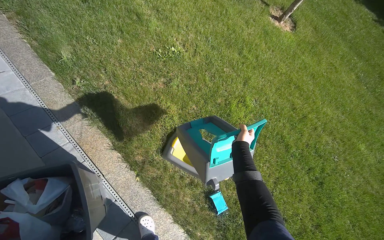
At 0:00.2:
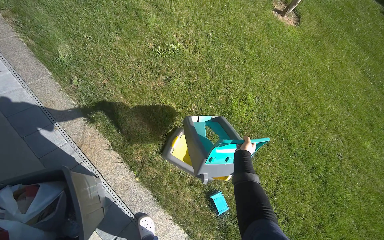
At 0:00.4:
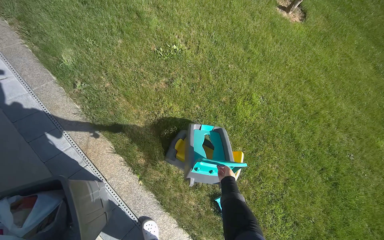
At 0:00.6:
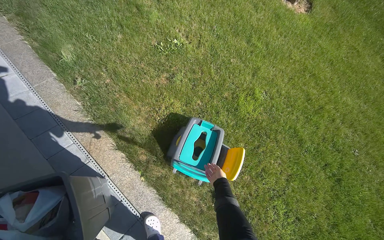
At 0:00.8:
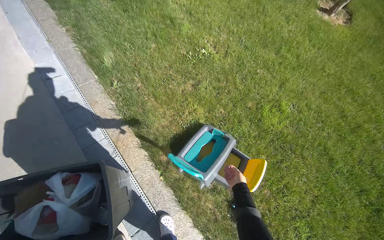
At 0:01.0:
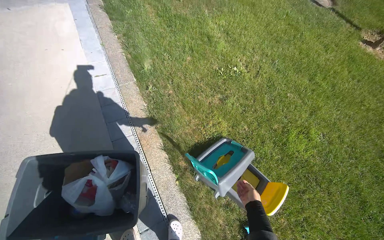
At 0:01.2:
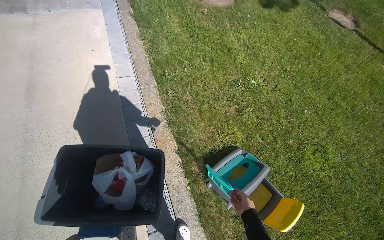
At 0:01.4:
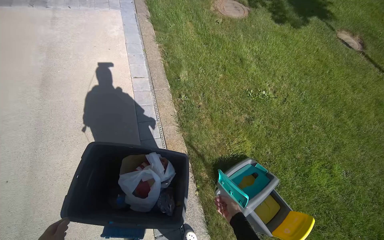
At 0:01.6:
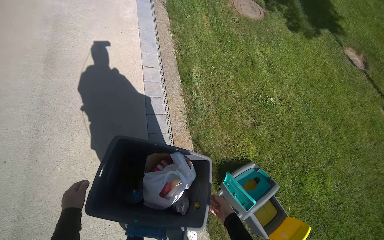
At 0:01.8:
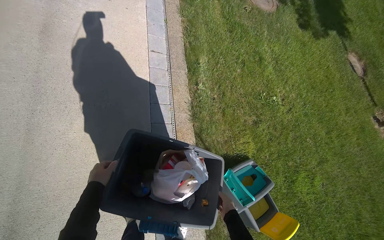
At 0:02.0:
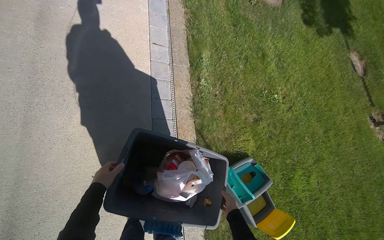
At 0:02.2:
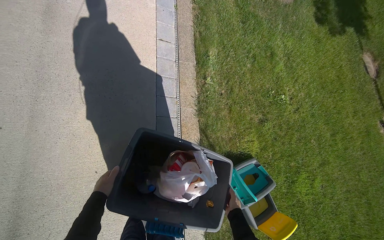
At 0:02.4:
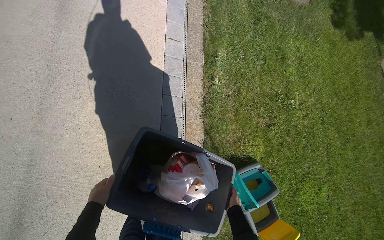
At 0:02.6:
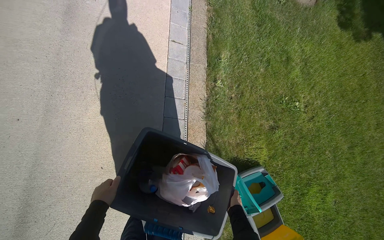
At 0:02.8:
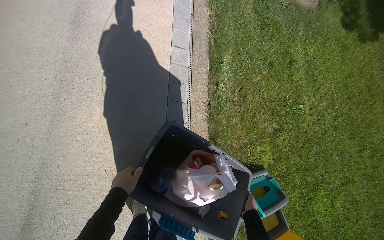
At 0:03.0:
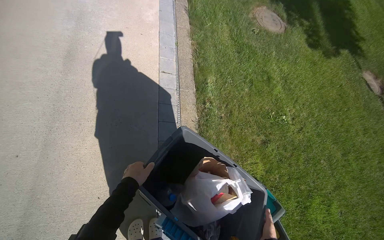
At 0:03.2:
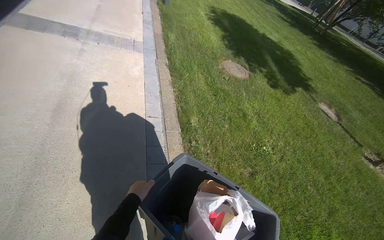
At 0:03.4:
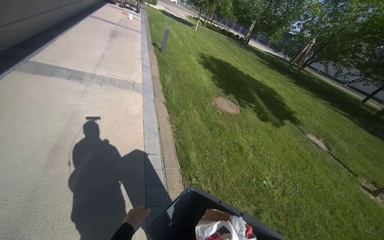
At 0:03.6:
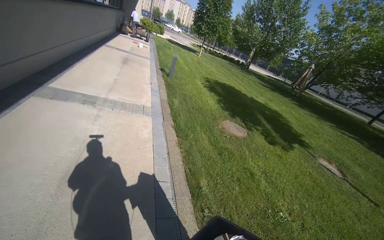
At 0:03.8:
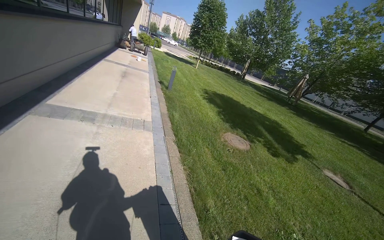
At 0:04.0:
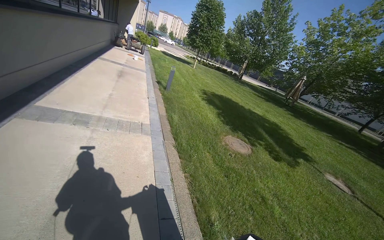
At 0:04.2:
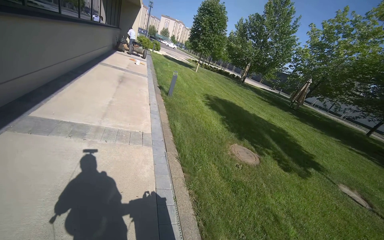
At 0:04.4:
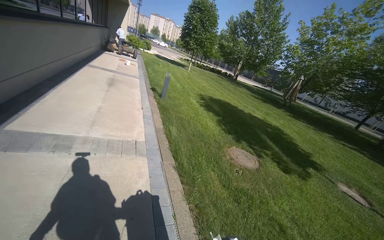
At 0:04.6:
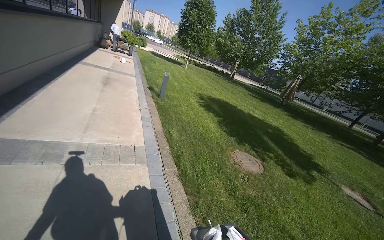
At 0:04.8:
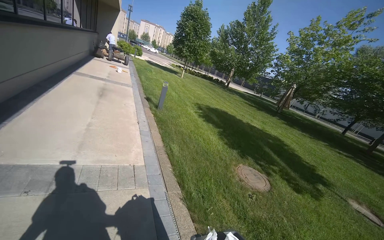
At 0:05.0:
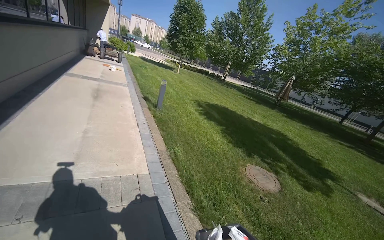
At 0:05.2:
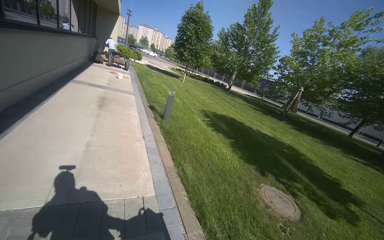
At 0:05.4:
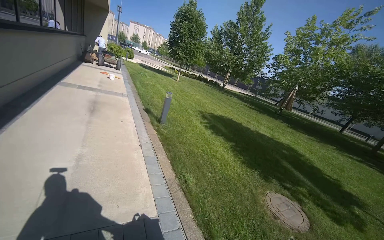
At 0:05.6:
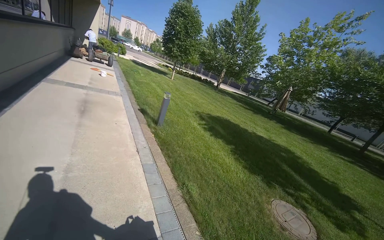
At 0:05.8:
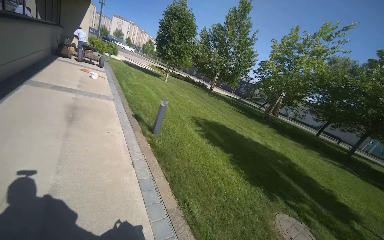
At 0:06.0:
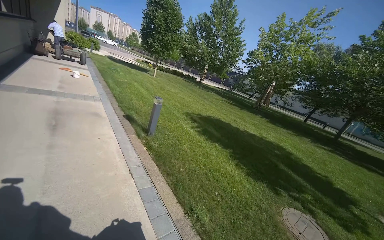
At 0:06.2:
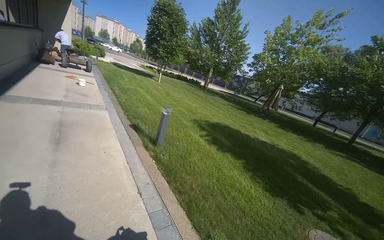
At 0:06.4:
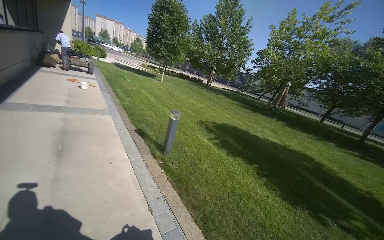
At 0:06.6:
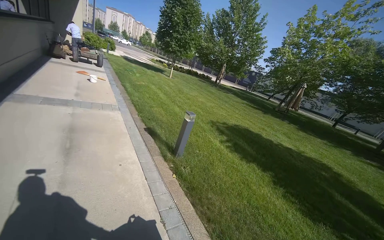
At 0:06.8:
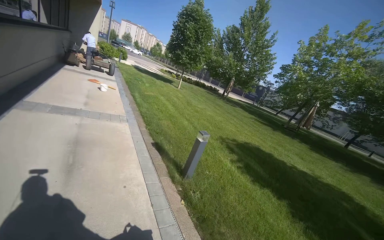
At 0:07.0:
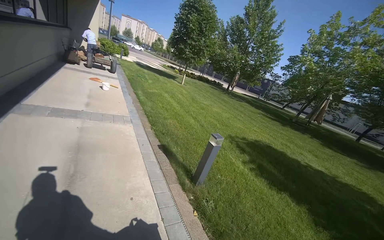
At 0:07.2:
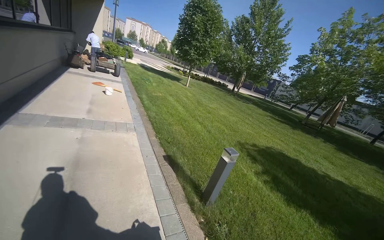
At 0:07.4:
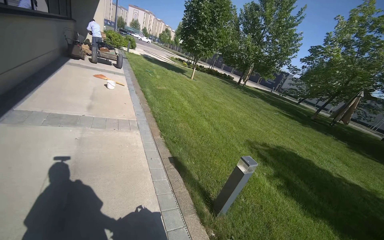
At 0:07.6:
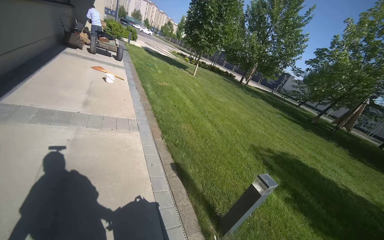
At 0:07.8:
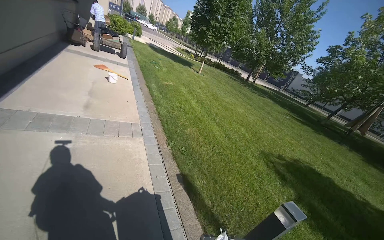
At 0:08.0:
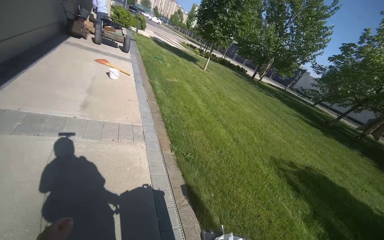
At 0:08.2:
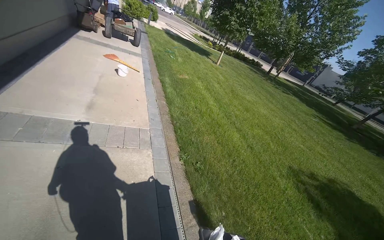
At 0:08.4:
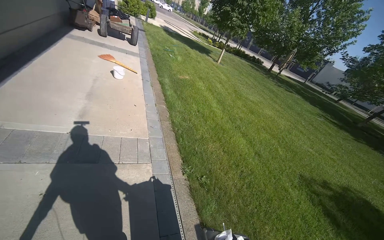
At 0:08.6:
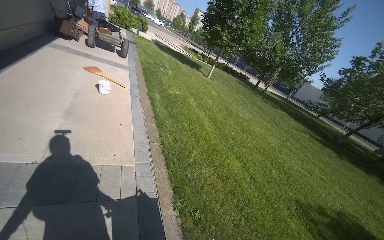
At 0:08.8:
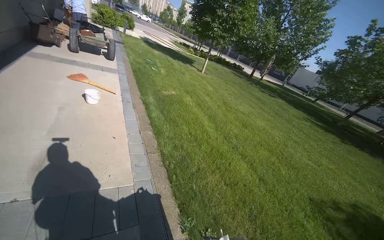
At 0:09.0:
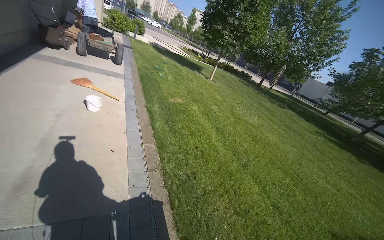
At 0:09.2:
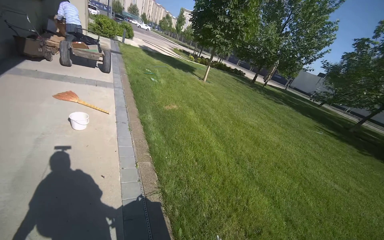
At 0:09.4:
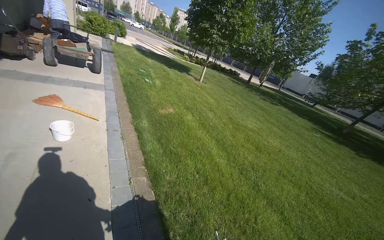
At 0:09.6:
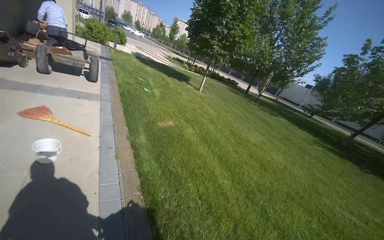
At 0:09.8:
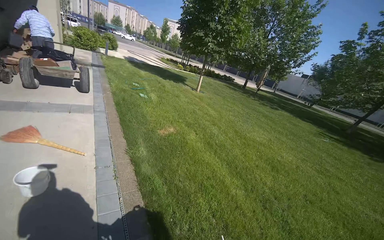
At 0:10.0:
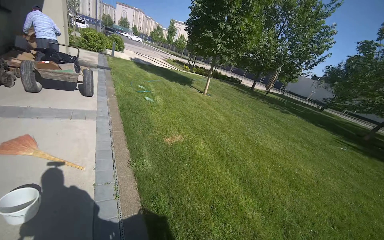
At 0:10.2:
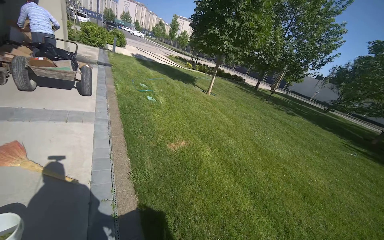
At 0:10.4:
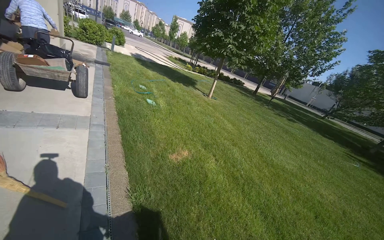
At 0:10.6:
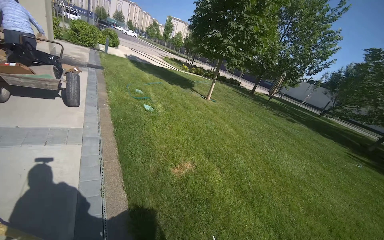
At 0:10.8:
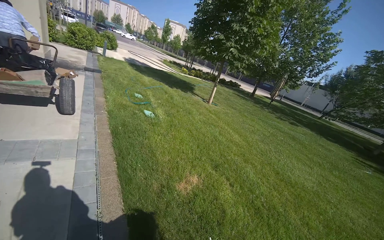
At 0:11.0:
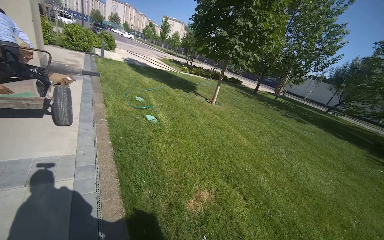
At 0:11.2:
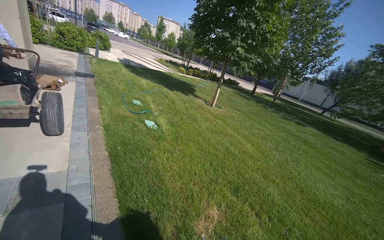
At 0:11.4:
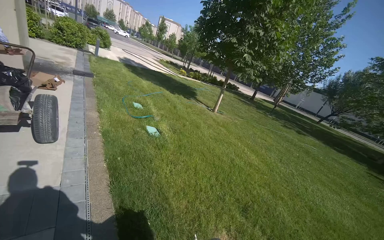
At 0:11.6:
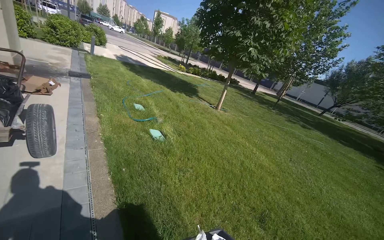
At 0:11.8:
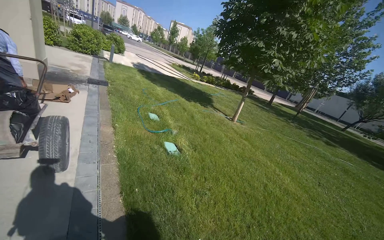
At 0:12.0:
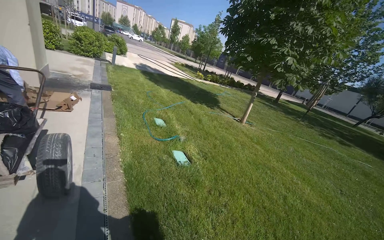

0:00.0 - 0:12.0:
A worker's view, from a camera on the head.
Job: managing trash.
The whole recording: Transporting recycling bin. The worker pushes a recycling bin along the sidewalk.
0:00.0 - 0:01.6: The camera travels approximately 50 cm. The head rotates about 35 degrees to the left.
0:03.0 - 0:04.4: The camera is carried about 90 cm. The view tips upward by some 40 degrees.
0:04.4 - 0:06.0: The camera travels approximately 2 m. The camera is aimed approximately 15 degrees further to the right.
0:06.0 - 0:07.6: The wearer moves some 2 m.
0:07.6 - 0:09.0: The camera travels roughly 2 m.
0:09.0 - 0:10.4: The camera travels about 2 m.
0:10.4 - 0:12.0: The camera is carried about 2 m.

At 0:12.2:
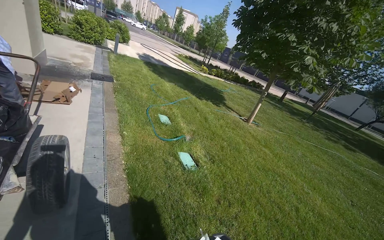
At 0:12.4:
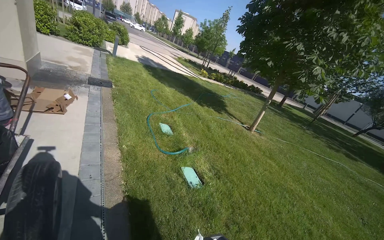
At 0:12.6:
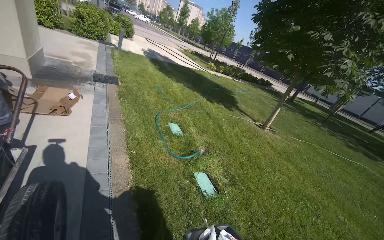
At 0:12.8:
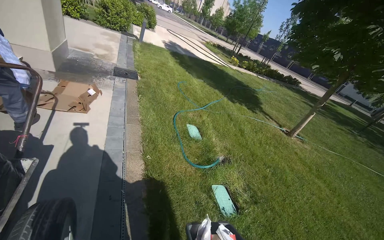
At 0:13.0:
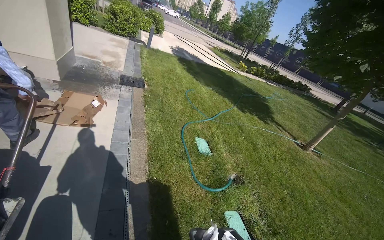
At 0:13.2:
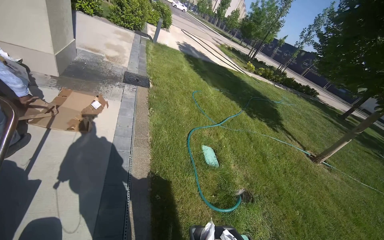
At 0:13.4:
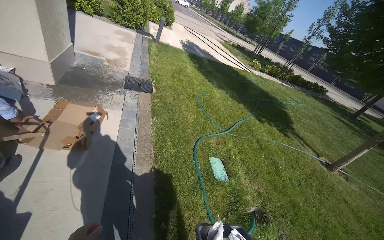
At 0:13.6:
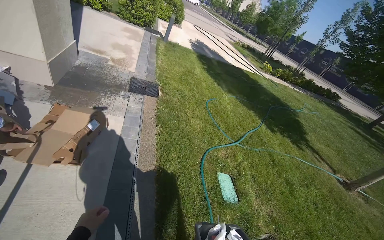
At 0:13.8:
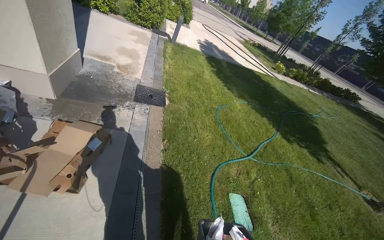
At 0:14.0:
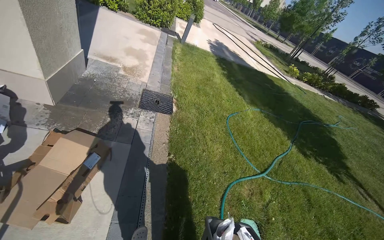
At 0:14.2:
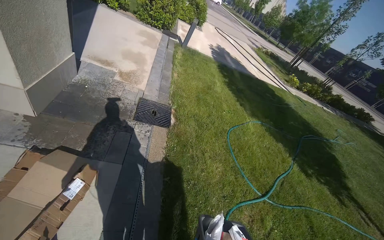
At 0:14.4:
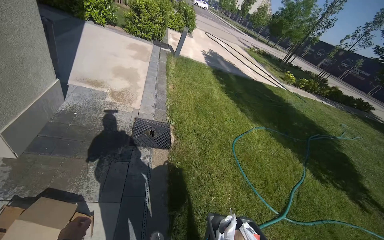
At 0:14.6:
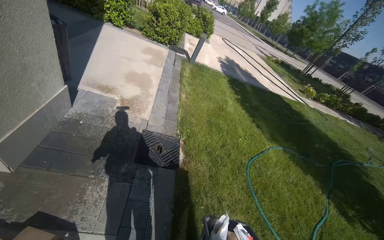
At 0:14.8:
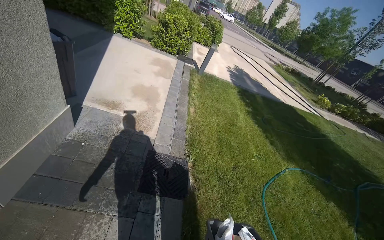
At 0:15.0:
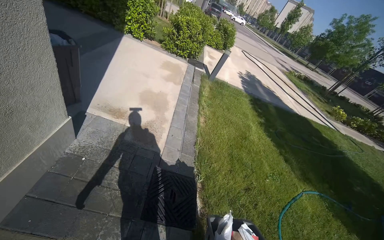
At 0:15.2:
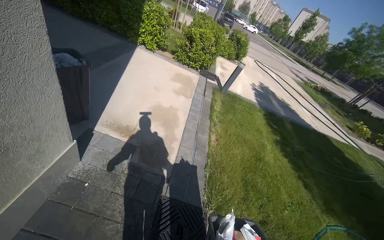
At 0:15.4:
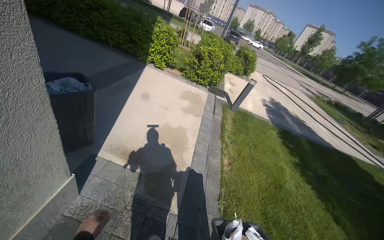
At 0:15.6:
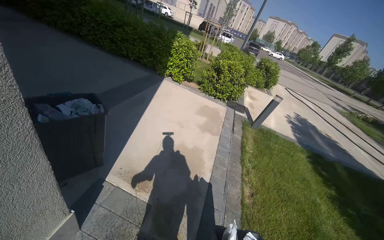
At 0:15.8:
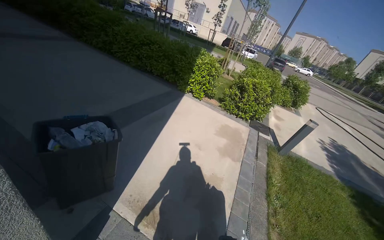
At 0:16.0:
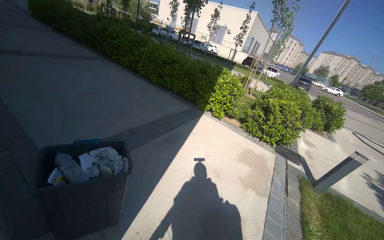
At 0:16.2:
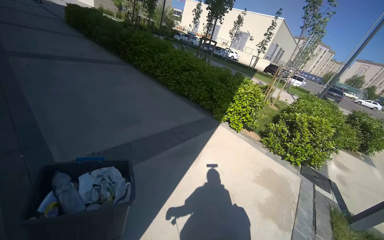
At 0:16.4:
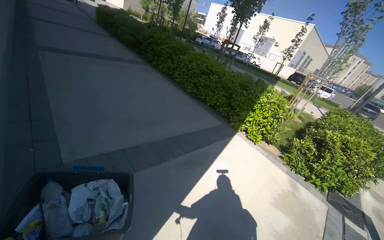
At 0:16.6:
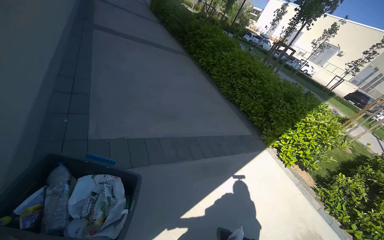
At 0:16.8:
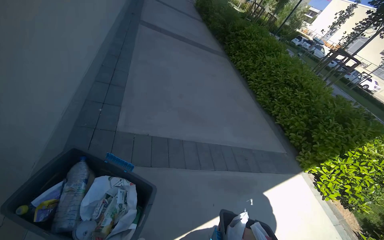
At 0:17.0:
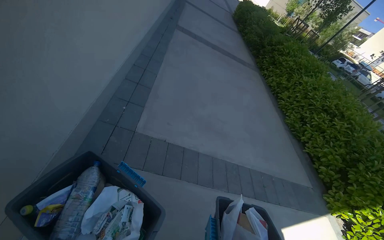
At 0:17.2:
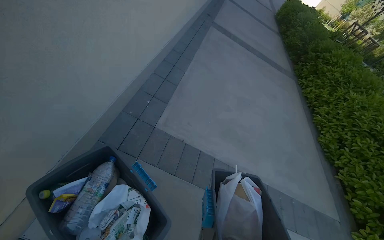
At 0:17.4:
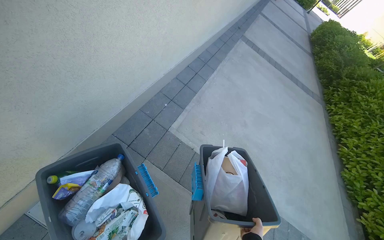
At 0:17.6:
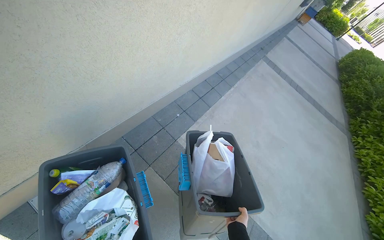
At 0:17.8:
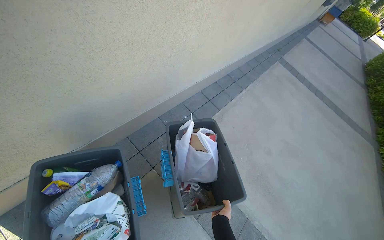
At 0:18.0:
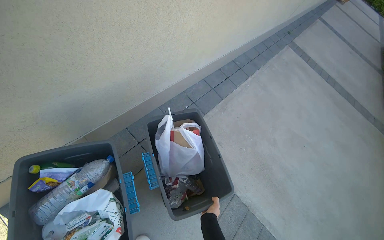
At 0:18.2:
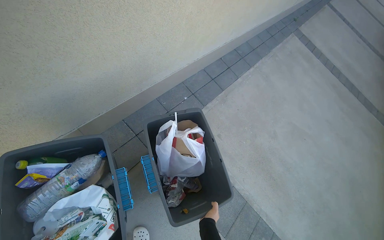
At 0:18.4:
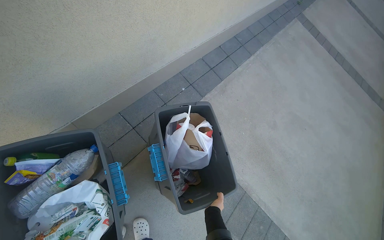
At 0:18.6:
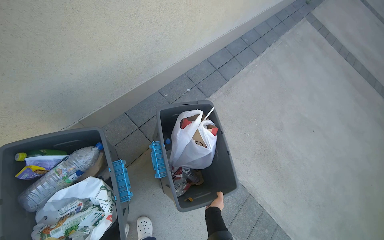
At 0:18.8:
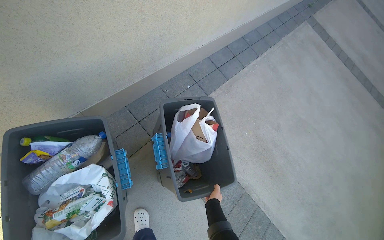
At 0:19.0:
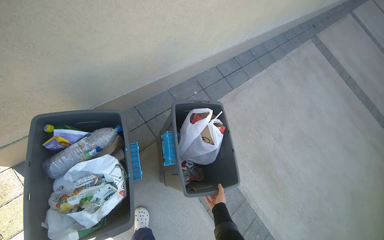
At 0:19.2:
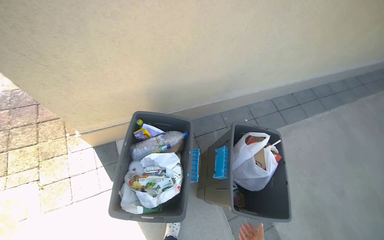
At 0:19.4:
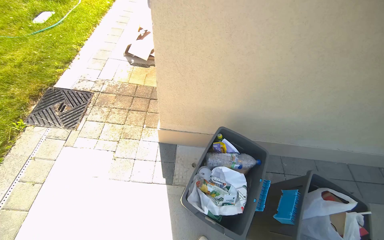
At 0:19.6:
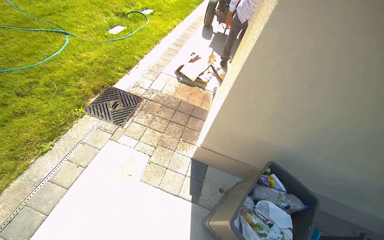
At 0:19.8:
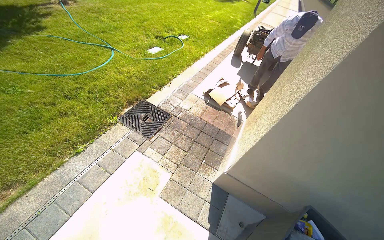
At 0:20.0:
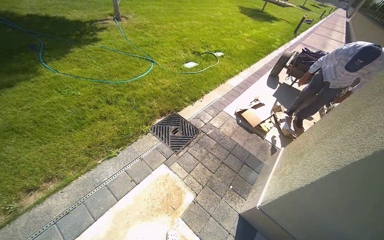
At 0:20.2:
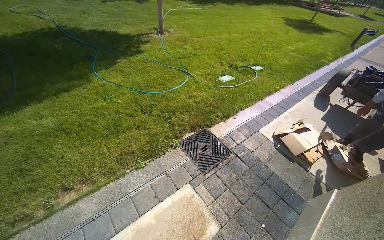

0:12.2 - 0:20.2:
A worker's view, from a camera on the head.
Job: managing trash.
The whole recording: Transporting recycling bin. The worker pushes a recycling bin along the sidewalk.
0:12.2 - 0:13.8: The head travels some 2 m. The head turns to the left by approximately 20 degrees.
0:13.8 - 0:15.4: The camera travels some 2 m. The wearer looks approximately 15 degrees further to the left.
0:15.4 - 0:17.0: The wearer moves roughly 1.5 m. The wearer's head swings about 80 degrees to the left. The view tips upward by approximately 15 degrees.
0:17.0 - 0:18.6: The wearer looks some 40 degrees further to the left.
0:18.6 - 0:20.2: The head travels roughly 1 m. The wearer's head swings roughly 95 degrees to the left. The camera pitches upward, by approximately 40 degrees.
